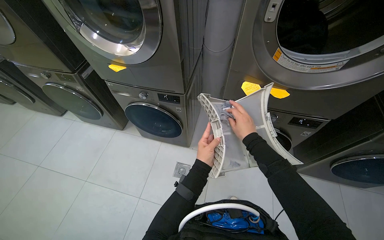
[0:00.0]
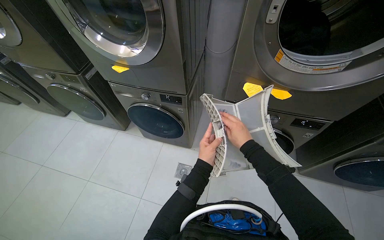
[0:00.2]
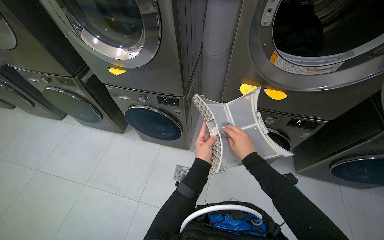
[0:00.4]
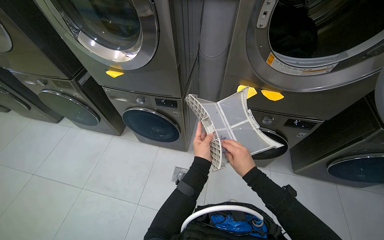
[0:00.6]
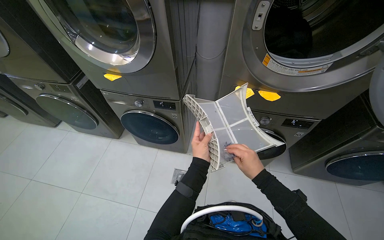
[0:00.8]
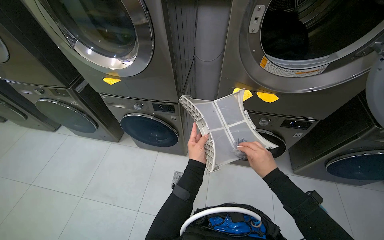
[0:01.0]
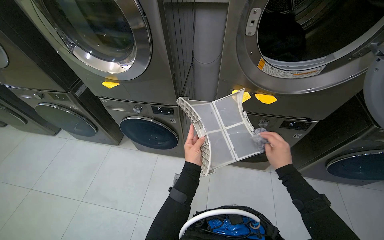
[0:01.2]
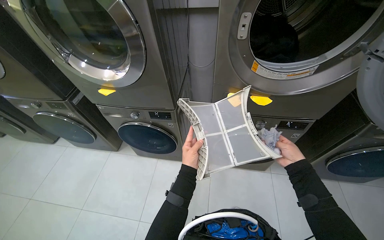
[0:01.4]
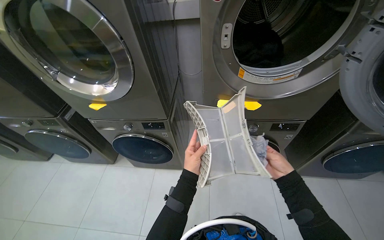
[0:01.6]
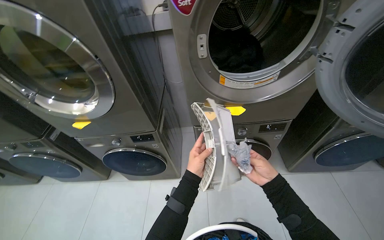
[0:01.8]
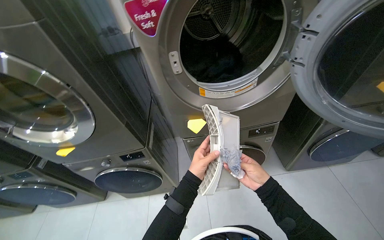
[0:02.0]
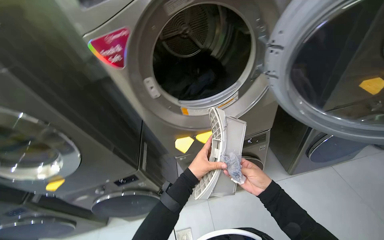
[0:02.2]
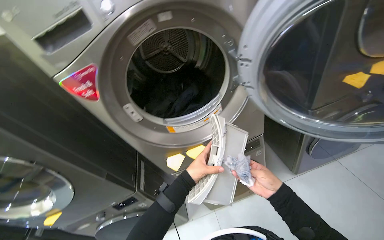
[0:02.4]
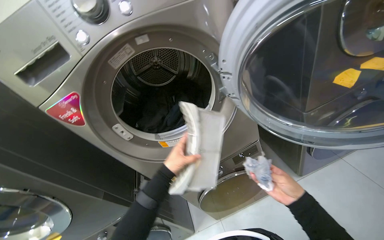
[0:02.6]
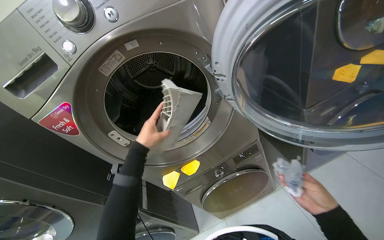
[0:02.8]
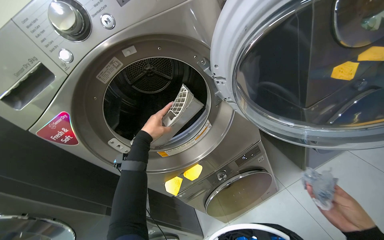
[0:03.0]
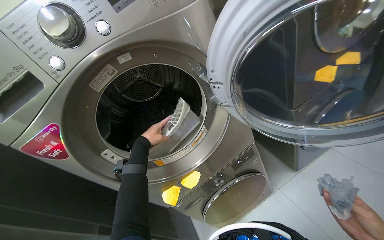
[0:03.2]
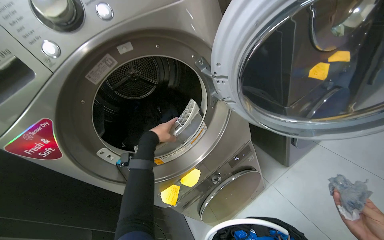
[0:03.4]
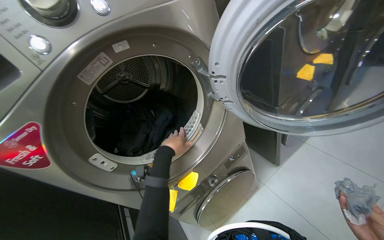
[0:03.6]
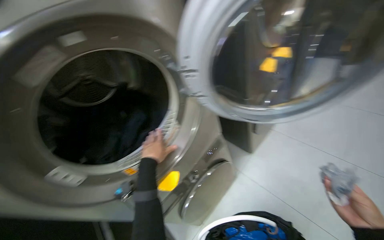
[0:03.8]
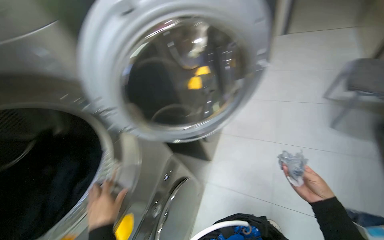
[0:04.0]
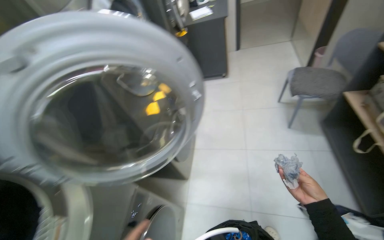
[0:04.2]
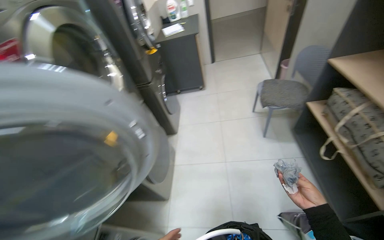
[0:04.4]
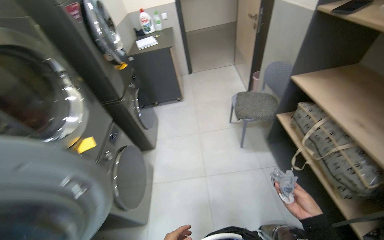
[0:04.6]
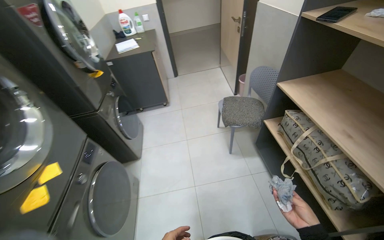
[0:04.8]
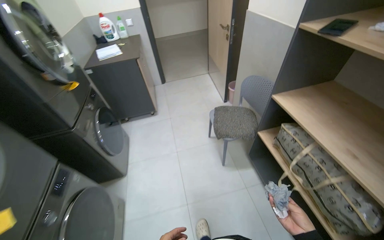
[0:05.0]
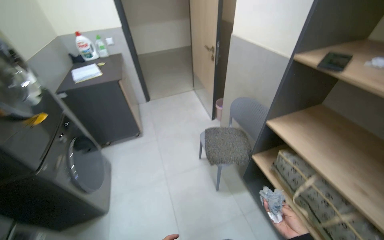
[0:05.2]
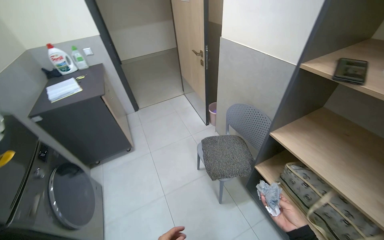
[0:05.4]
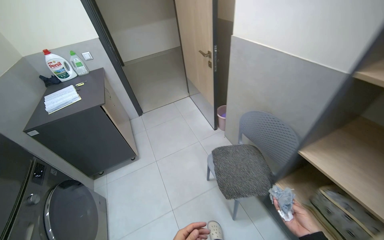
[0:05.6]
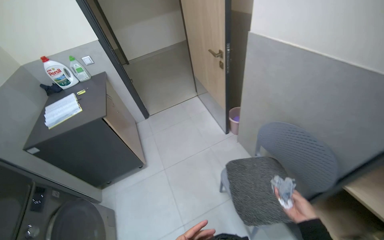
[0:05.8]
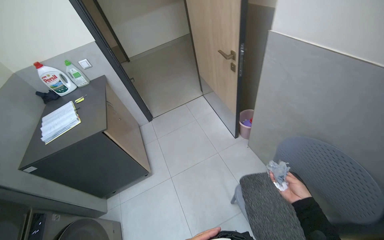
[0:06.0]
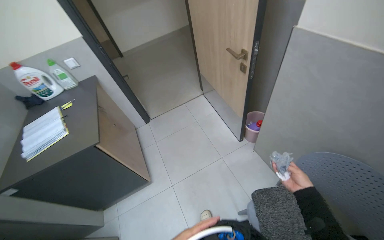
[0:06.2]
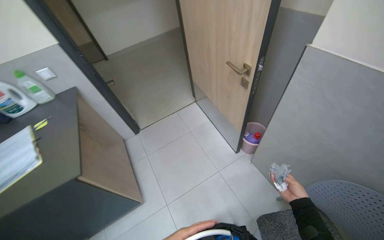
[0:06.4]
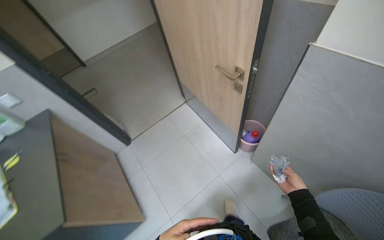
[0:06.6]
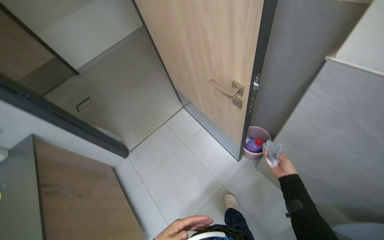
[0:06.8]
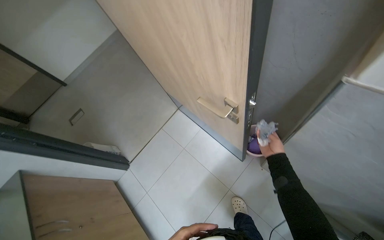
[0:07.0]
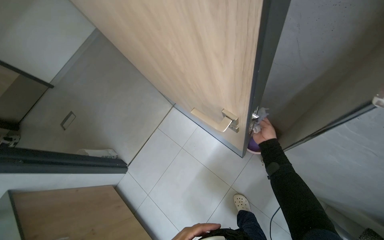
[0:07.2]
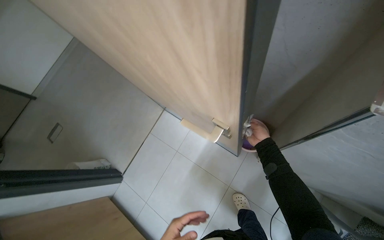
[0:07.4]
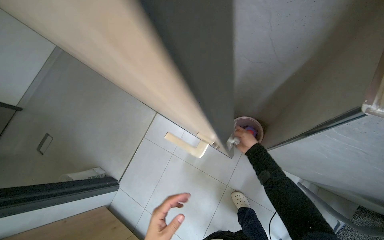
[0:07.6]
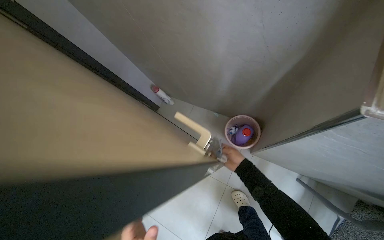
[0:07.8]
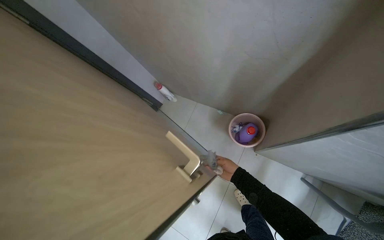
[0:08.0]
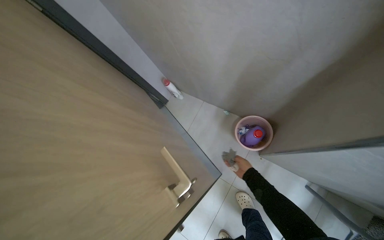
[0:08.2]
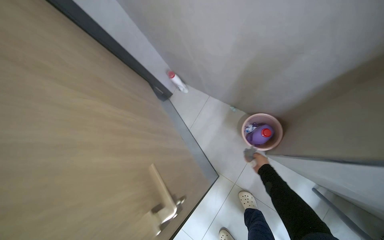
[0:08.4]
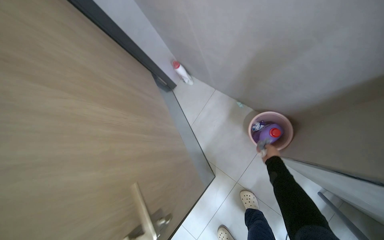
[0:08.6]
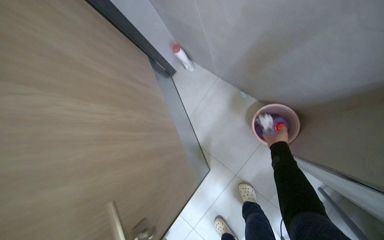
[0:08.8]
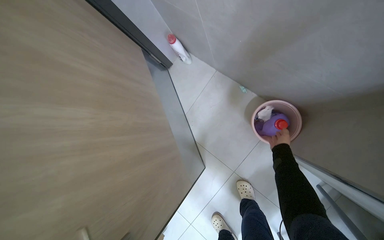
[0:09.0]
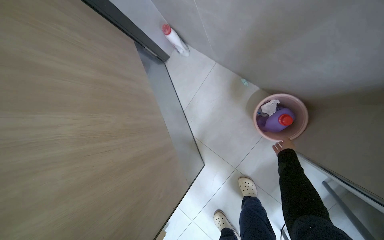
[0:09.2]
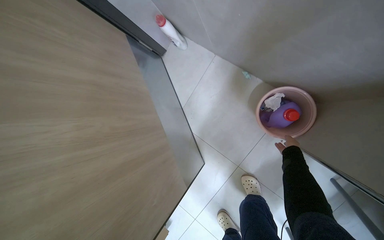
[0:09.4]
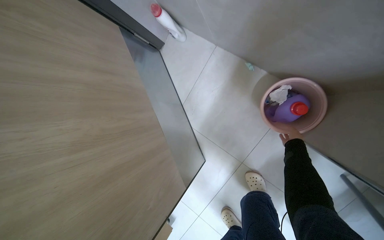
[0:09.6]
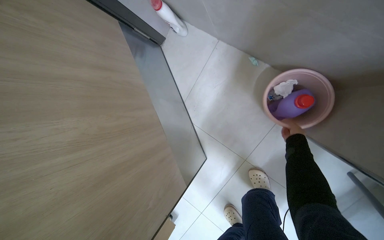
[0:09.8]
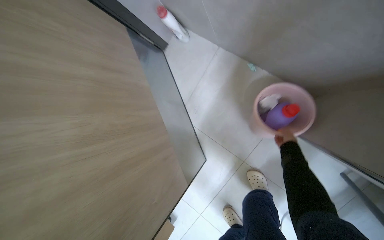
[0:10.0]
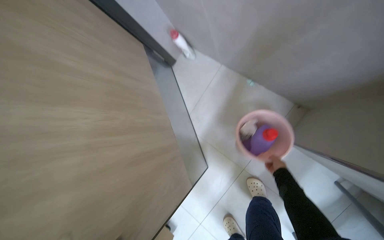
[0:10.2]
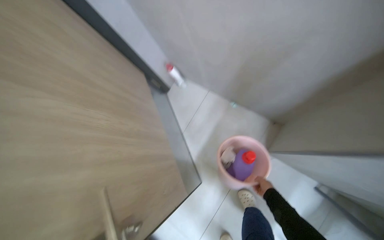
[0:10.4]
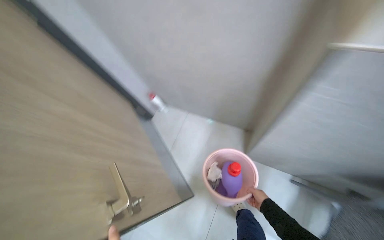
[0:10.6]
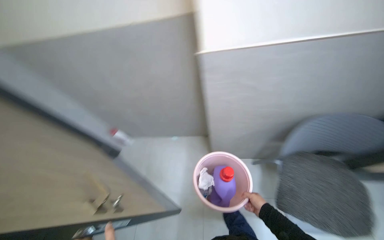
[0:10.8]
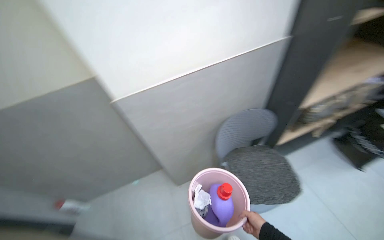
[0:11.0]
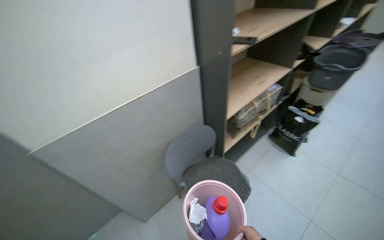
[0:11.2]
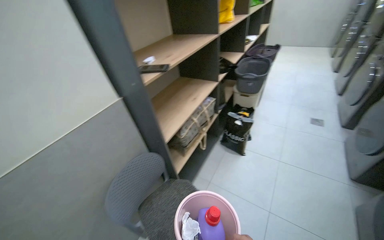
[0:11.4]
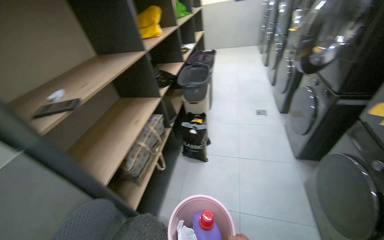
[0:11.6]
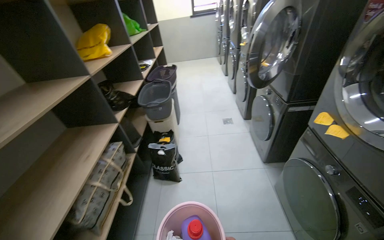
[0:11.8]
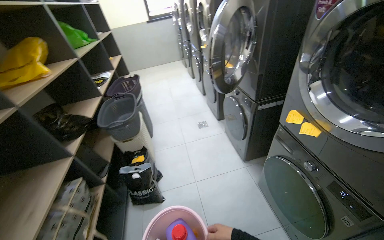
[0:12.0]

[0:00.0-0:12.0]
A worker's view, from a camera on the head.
Job: managing laundry.
The whole recording: Cleaning dryer lint filters. The worker opens dryer doors, removes lint filters, cleans them, and disposes of the lint.
0:00.0 to 0:01.6: The right hand is displaced to the right and down the picture by some 20 cm.
0:01.6 to 0:03.0: The camera pitches upward, by about 15 degrees. The scene rotates counterclockwise by some 35 degrees. The right hand is displaced to the right by about 25 cm. The left hand shifts about 50 cm up the picture.
0:03.0 to 0:04.4: The head turns to the right by approximately 60 degrees. The view tilts some 15 degrees upward.
0:04.4 to 0:06.0: The wearer moves roughly 1 m. The head rotates roughly 25 degrees to the right.
0:06.0 to 0:07.6: The camera travels approximately 1 m. The wearer looks about 35 degrees further to the right. The camera pitches downward, by approximately 15 degrees.
0:07.6 to 0:09.0: The view tips downward by approximately 20 degrees.
0:09.0 to 0:10.4: The right hand moves down the picture and farther from the camera, approximately 25 cm.
0:10.4 to 0:12.0: The head travels about 1 m. The head turns to the right by about 115 degrees. The camera pitches upward, by roughly 50 degrees.

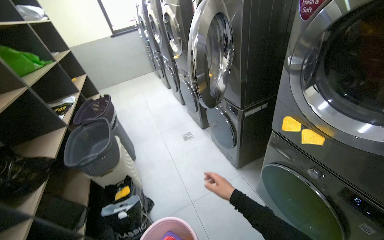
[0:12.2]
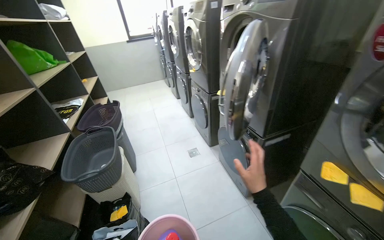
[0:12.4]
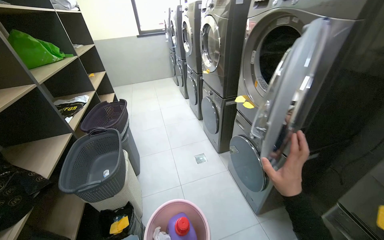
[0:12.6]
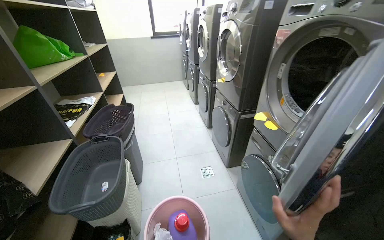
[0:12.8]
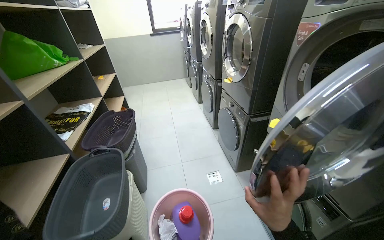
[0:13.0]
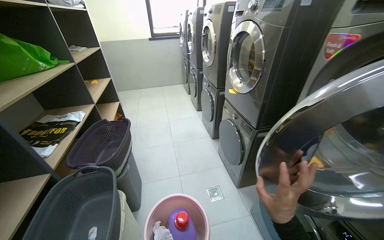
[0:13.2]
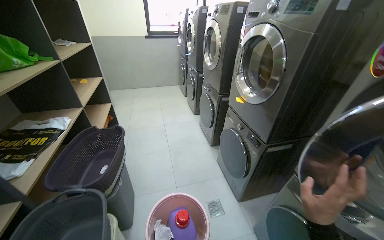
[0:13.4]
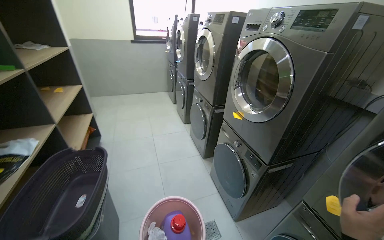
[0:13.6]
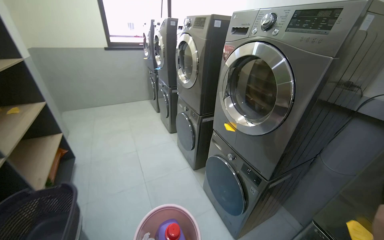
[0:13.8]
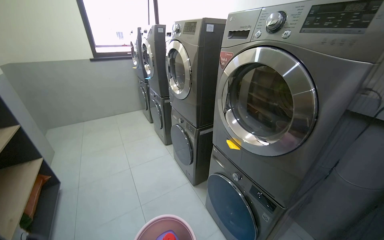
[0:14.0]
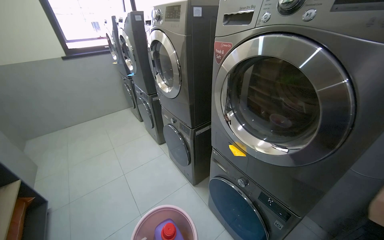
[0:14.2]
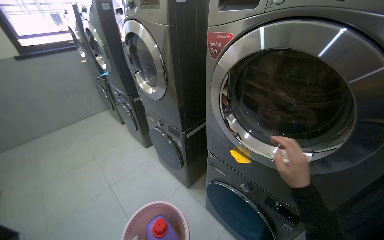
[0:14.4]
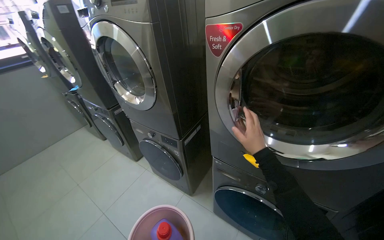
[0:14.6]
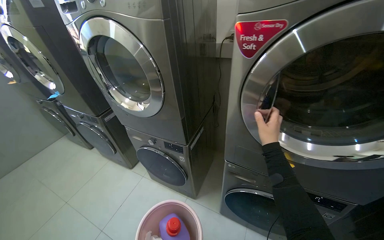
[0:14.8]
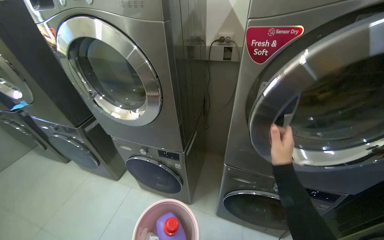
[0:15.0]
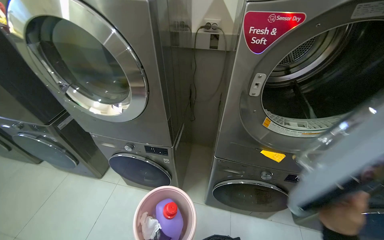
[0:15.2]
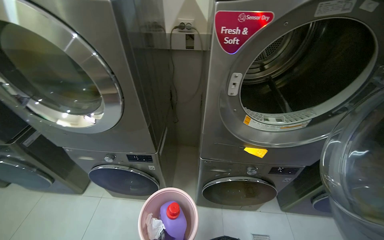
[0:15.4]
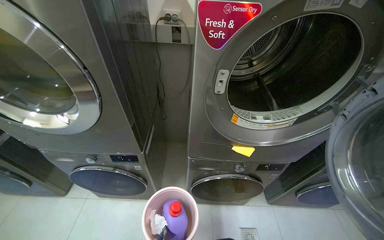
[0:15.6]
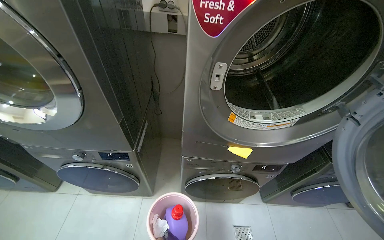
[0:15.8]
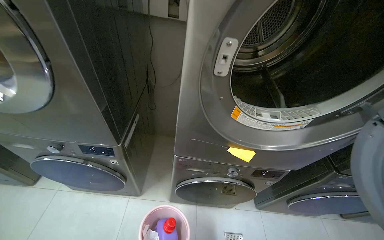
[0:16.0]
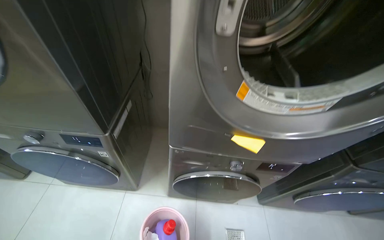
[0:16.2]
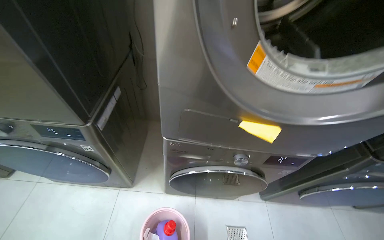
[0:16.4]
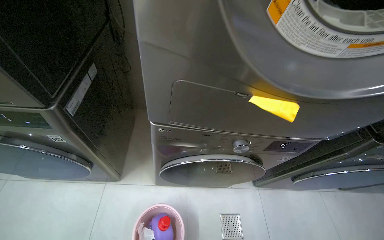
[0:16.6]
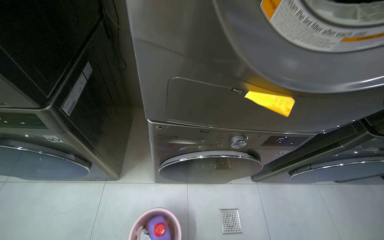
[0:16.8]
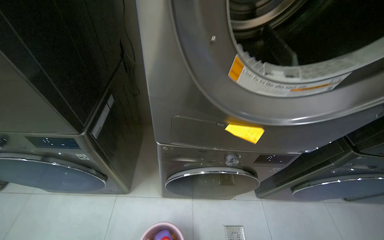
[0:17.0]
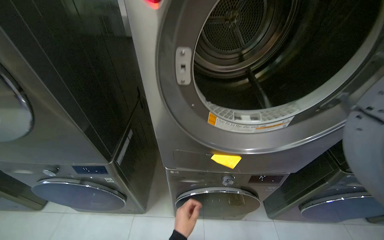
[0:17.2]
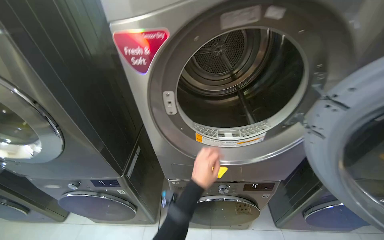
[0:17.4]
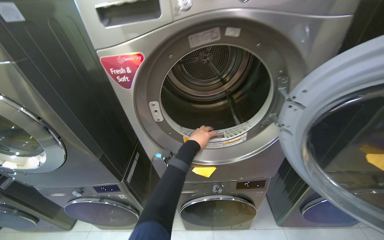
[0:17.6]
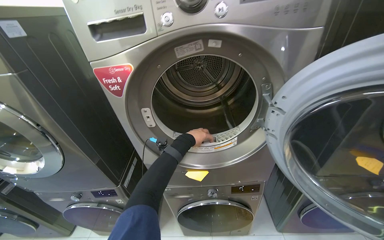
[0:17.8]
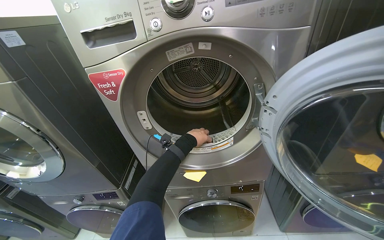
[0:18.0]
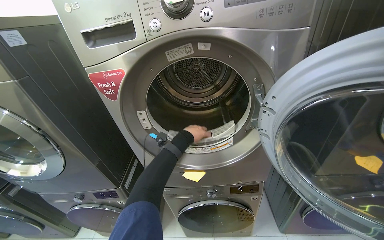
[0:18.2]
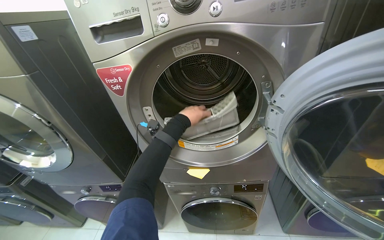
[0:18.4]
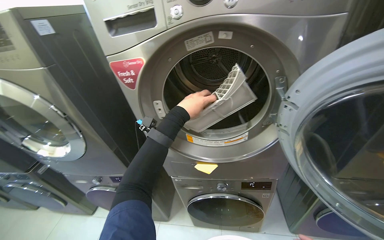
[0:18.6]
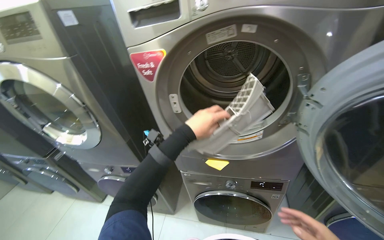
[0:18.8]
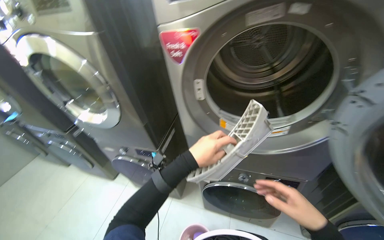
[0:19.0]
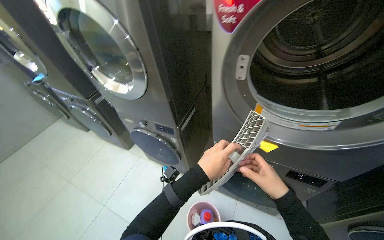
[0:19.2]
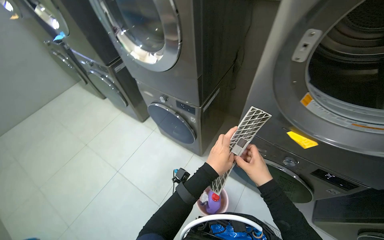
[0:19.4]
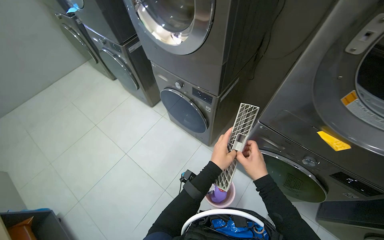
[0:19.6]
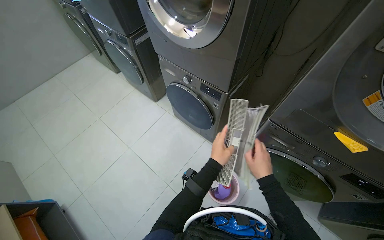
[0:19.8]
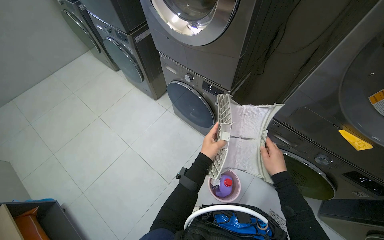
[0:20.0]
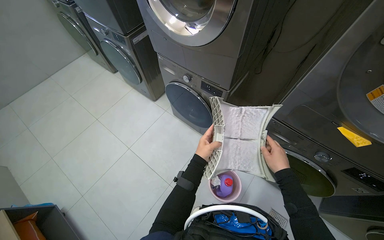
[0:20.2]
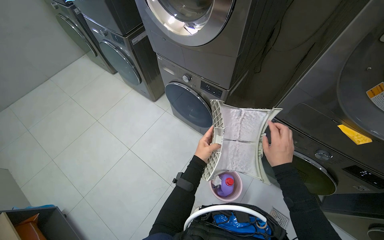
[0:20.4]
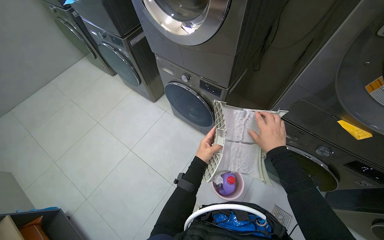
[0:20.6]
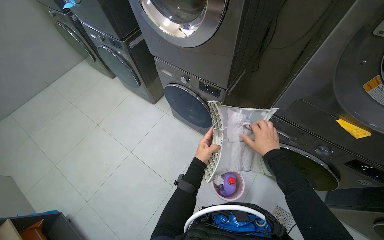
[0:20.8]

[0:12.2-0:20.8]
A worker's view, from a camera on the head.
Job: managing laundry.
The whole recording: Cleaning dryer lint filters. The worker opens dryer doors, removes lint filters, cleans them, and disposes of the lint.
0:12.2 to 0:13.6: The camera travels some 1 m.
0:13.6 to 0:15.0: The camera travels approximately 1 m. The head rotates some 55 degrees to the right.
0:15.0 to 0:16.6: The head travels some 50 cm. The view pans to the right by about 25 degrees. The view tips downward by roughly 15 degrees.
0:16.6 to 0:18.0: The head travels roughly 50 cm. The view swings some 15 degrees to the left. The view tips upward by roughly 20 degrees.
0:18.0 to 0:19.4: The head turns to the left by about 30 degrees. The wearer looks some 25 degrees further downward.
0:19.4 to 0:20.8: The left hand travels farther from the camera by some 10 cm.
